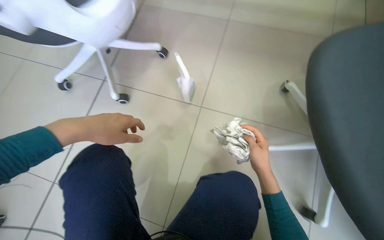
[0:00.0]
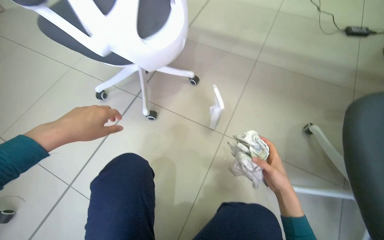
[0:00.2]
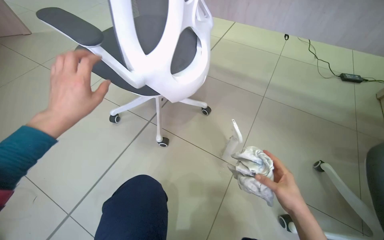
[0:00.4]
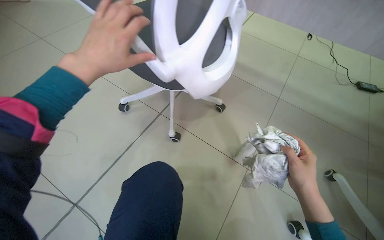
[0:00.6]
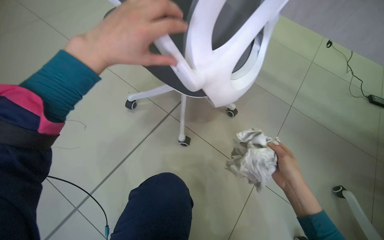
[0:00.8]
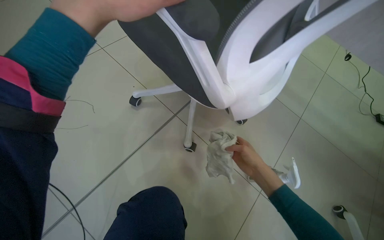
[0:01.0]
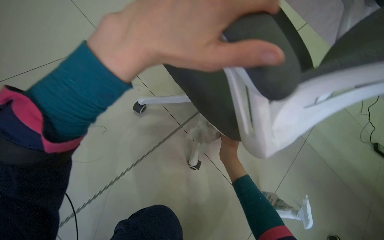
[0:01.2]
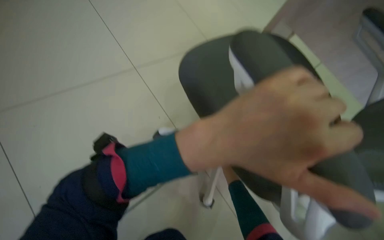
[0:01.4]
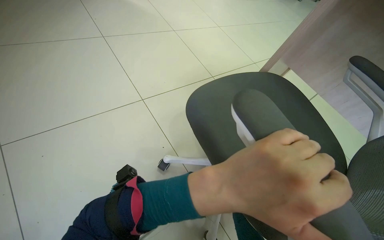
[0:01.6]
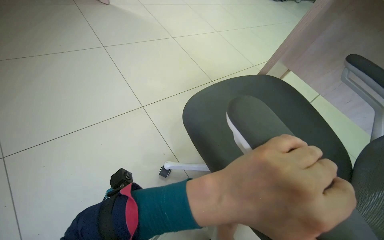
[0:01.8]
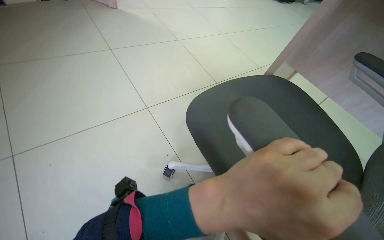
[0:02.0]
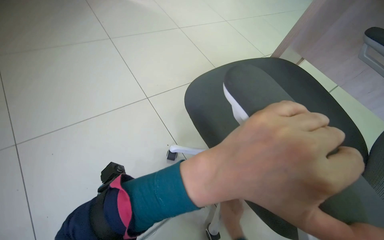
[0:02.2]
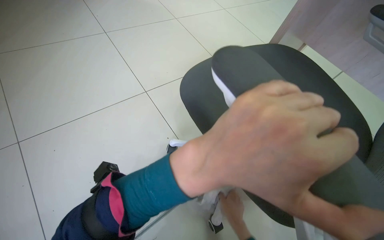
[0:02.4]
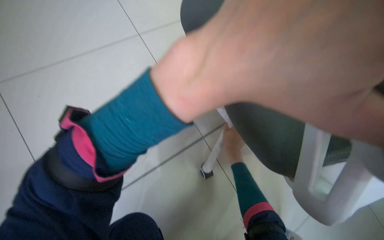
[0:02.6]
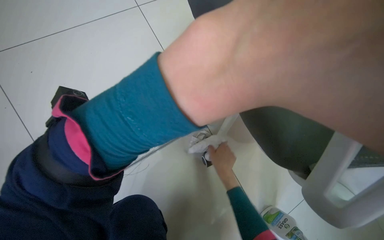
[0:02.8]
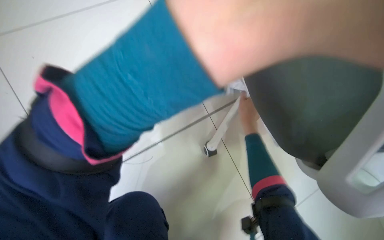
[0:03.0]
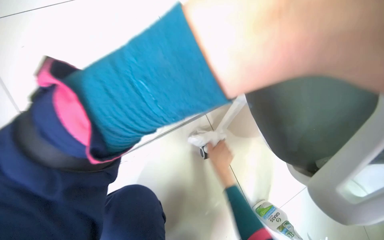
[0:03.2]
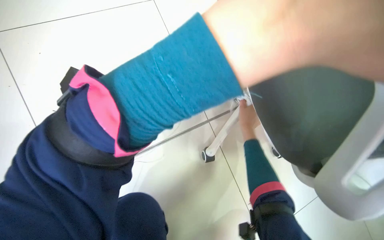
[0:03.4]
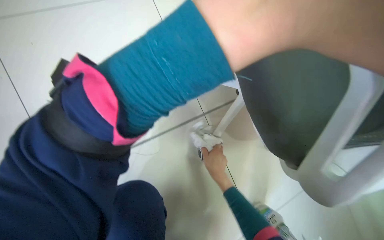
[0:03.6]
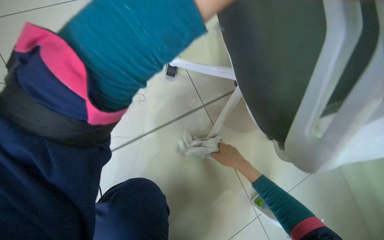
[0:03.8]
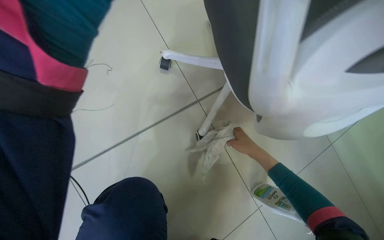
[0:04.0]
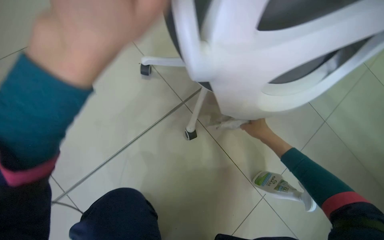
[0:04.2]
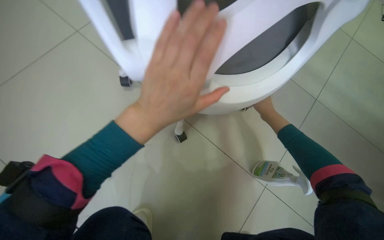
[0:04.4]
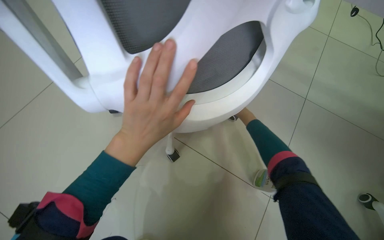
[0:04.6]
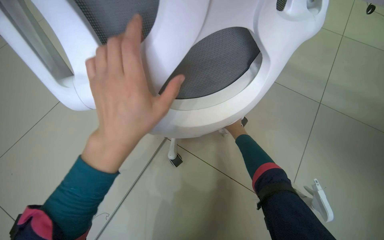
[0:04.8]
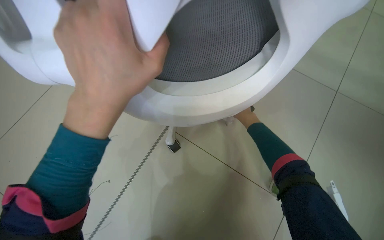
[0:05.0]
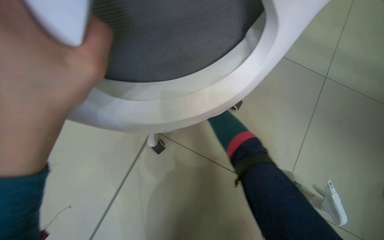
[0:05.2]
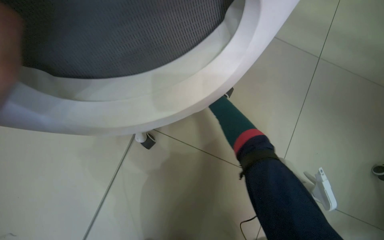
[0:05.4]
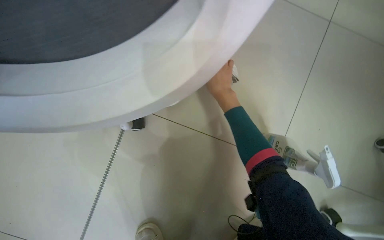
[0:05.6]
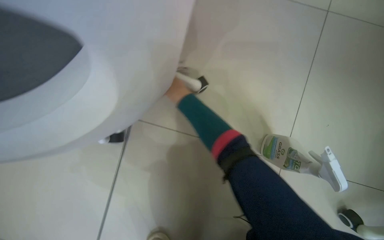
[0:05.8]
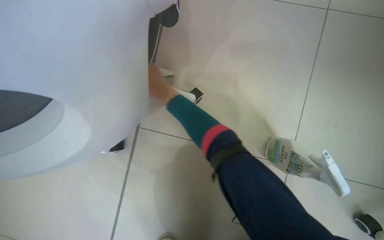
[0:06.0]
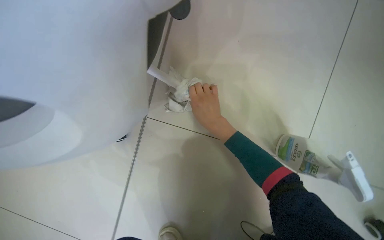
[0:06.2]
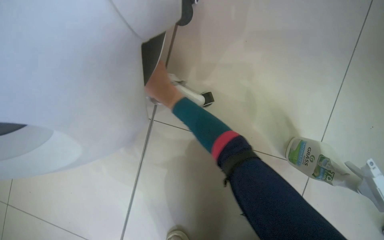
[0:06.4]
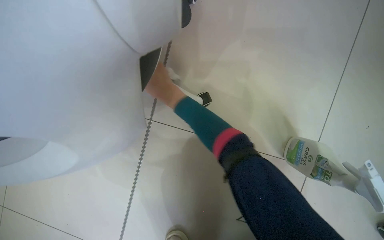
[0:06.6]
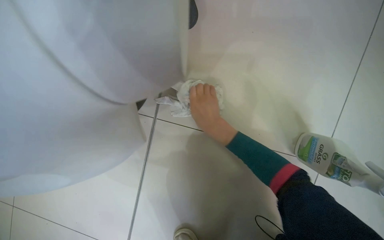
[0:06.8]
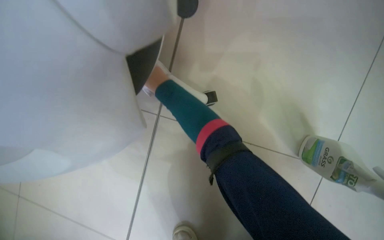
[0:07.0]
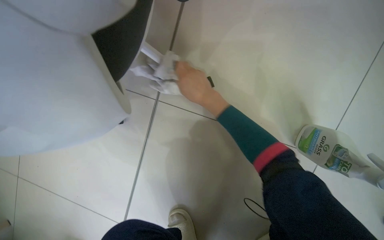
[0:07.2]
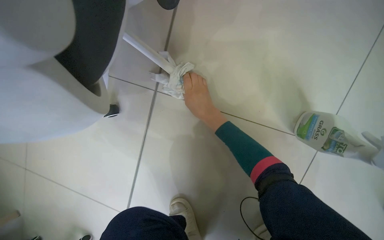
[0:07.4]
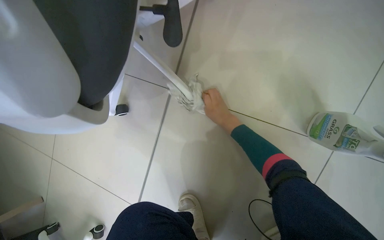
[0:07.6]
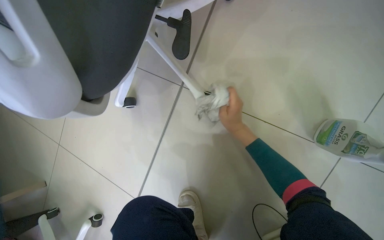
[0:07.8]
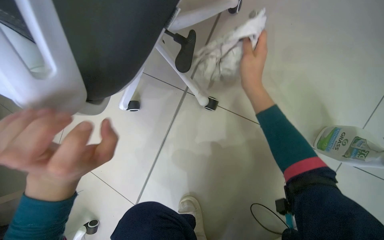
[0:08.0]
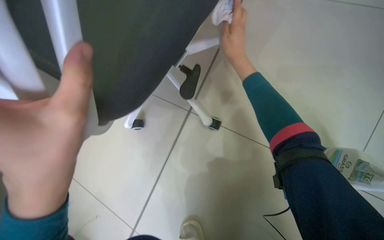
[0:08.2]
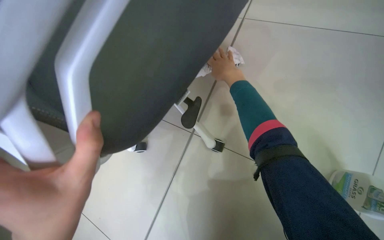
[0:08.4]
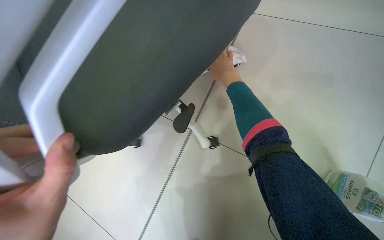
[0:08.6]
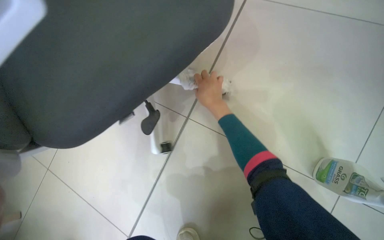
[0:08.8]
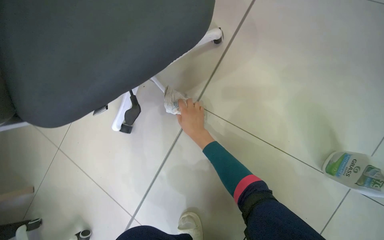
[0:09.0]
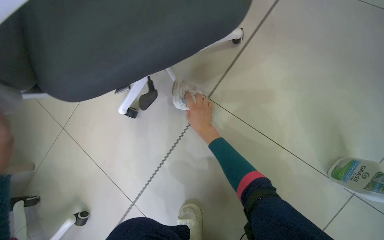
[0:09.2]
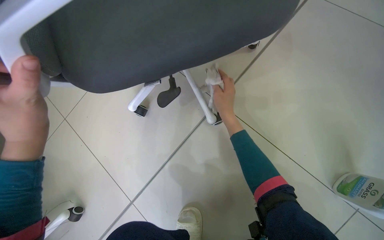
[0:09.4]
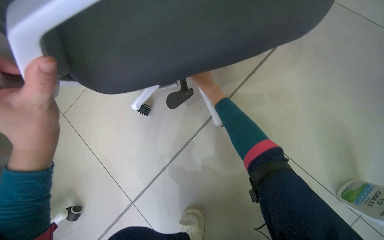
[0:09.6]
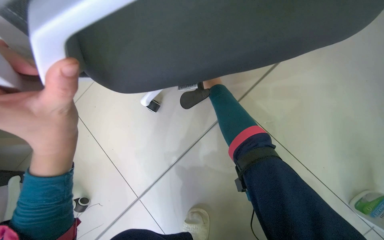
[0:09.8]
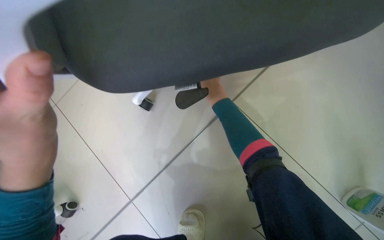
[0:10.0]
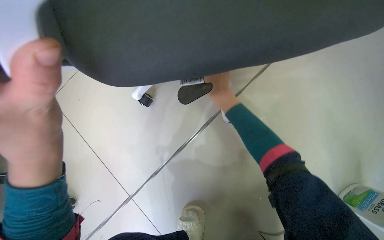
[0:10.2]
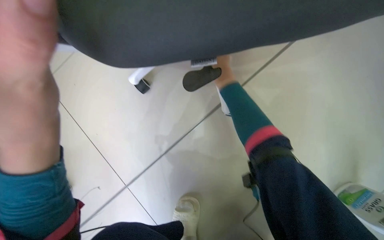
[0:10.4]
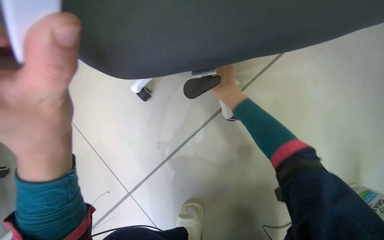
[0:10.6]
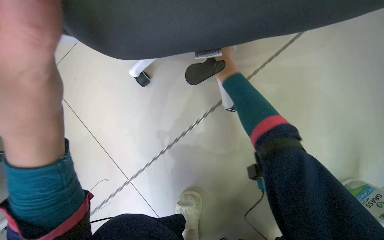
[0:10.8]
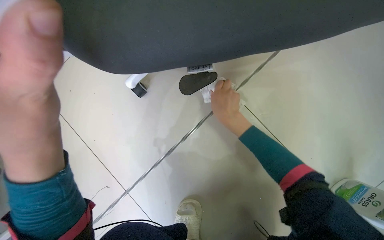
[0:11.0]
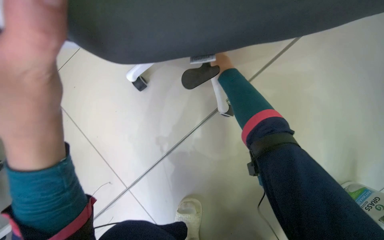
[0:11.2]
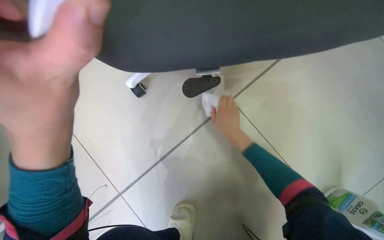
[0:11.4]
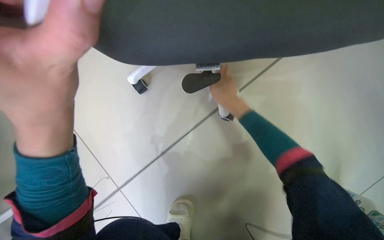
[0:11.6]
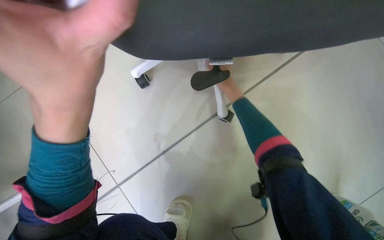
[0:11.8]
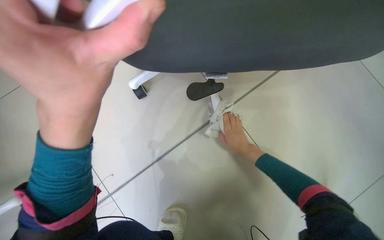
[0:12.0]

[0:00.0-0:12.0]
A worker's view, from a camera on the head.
Job: wiping surfaces.
The whole recording: Cleaning office chair. The worker cleans the base, wheels, seat, and back of office chairs with a cloth and spray, periodically rinsing the cloth in a bucket.
0:00.0 to 0:01.6: The camera is carried approximately 50 cm. The scene rotates clockwise by some 30 degrees.
0:04.4 to 0:06.0: The camera pitches upward, by roughly 15 degrees. The right hand shifts roughly 30 cm to the left.
0:06.0 to 0:07.6: The right hand goes left and right, some 15 cm each way, reversing 4 times.
0:07.6 to 0:09.0: The view tips upward by roughly 20 degrees. The right hand travels to the left by approximately 10 cm, and goes up the picture and returns, approximately 25 cm each way.
0:09.0 to 0:10.4: The right hand travels up the picture by about 10 cm, and reaches roughly 20 cm farther from the camera, then returns.
0:10.4 to 0:12.0: The right hand goes up and down the picture, approximately 25 cm each way, reversing 4 times.

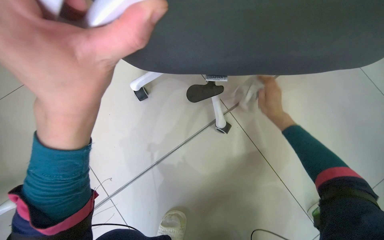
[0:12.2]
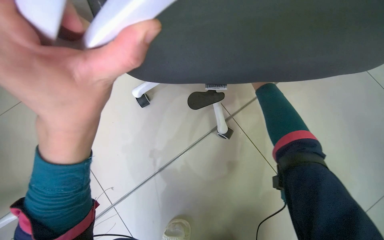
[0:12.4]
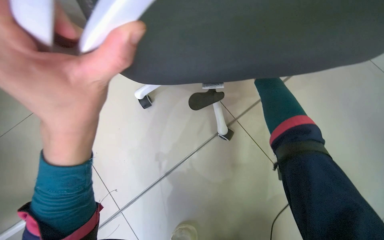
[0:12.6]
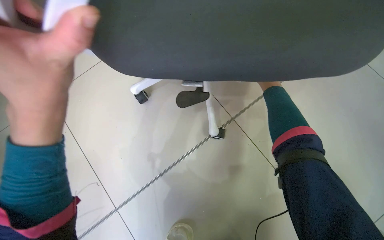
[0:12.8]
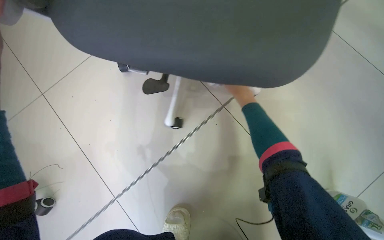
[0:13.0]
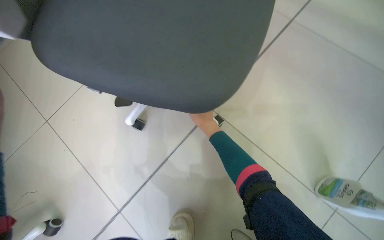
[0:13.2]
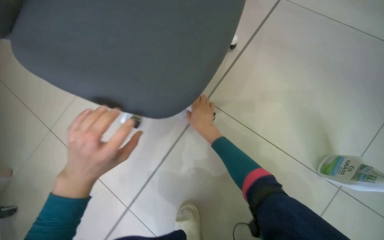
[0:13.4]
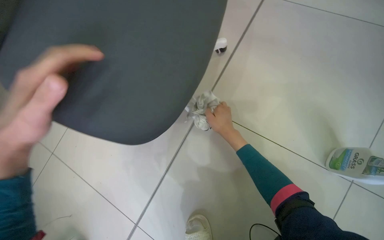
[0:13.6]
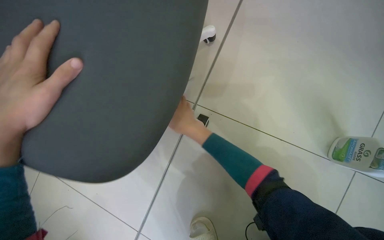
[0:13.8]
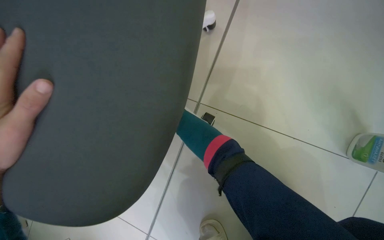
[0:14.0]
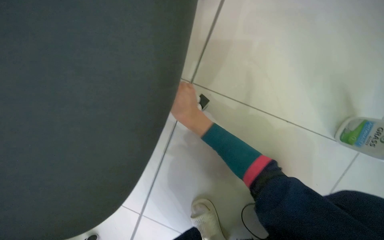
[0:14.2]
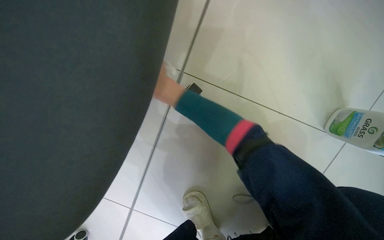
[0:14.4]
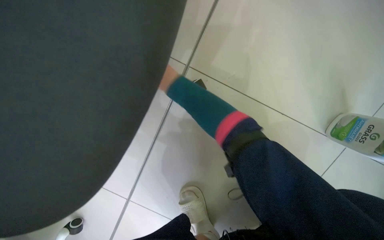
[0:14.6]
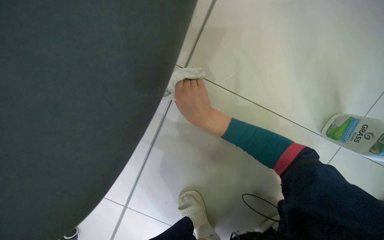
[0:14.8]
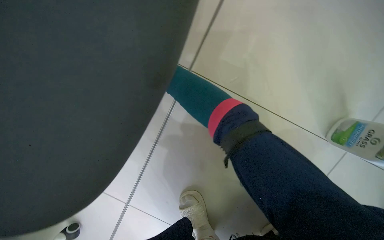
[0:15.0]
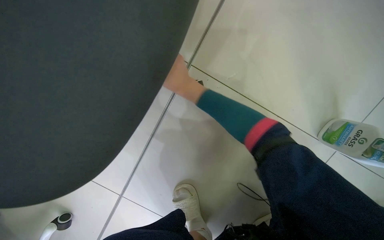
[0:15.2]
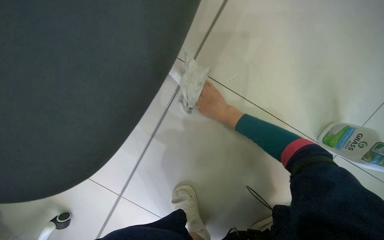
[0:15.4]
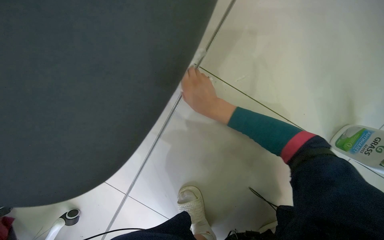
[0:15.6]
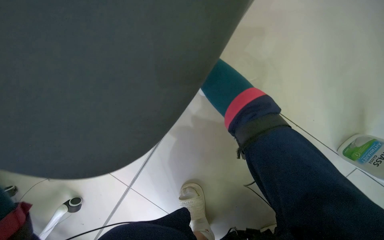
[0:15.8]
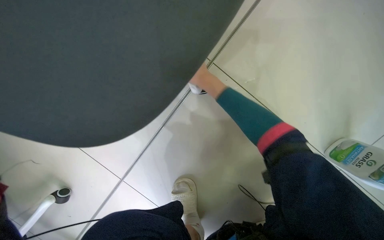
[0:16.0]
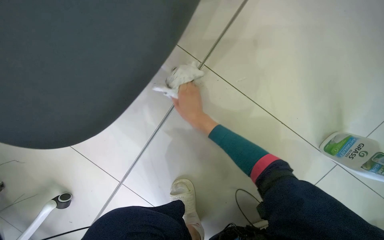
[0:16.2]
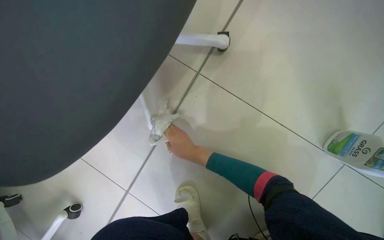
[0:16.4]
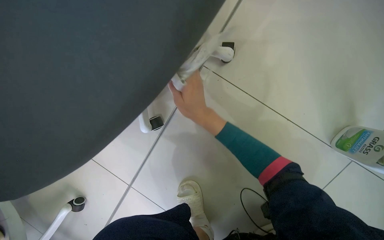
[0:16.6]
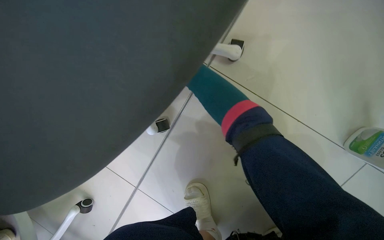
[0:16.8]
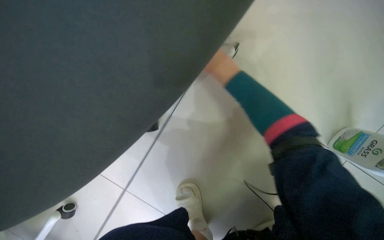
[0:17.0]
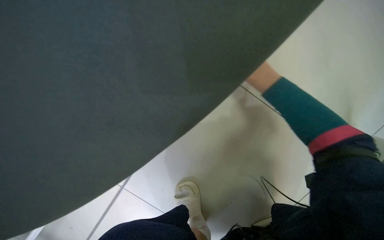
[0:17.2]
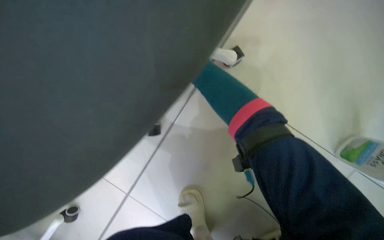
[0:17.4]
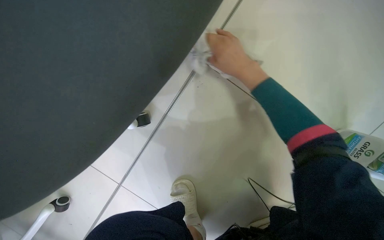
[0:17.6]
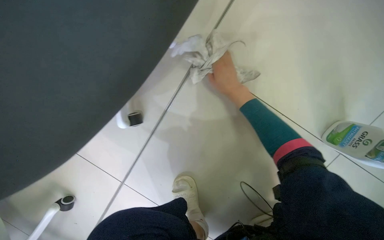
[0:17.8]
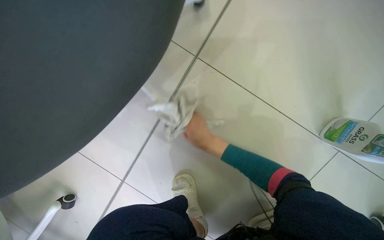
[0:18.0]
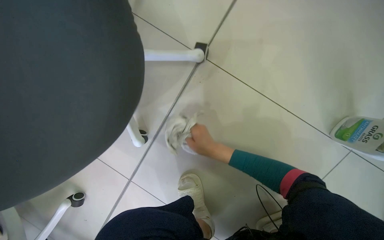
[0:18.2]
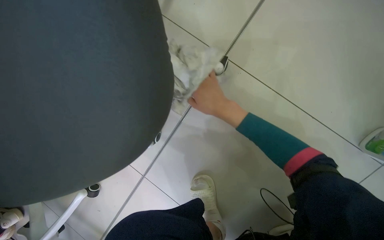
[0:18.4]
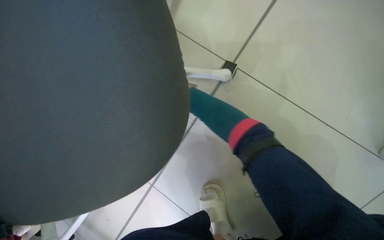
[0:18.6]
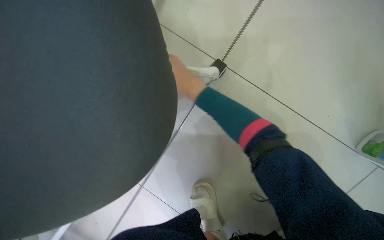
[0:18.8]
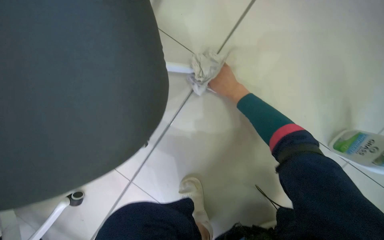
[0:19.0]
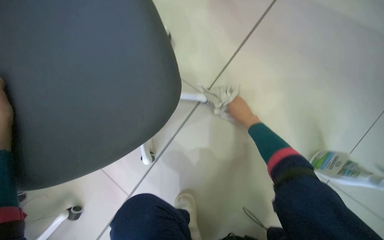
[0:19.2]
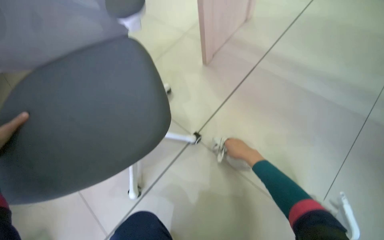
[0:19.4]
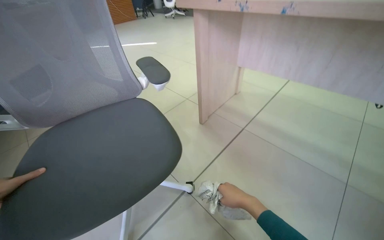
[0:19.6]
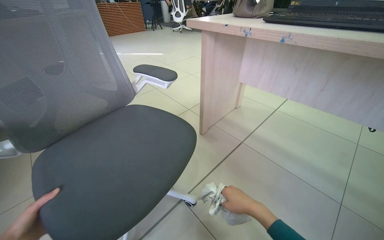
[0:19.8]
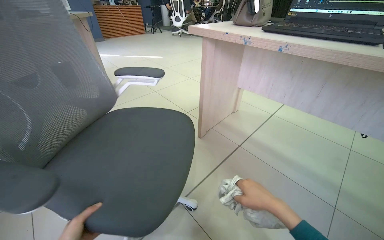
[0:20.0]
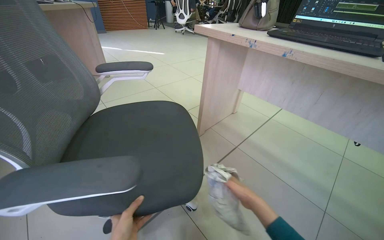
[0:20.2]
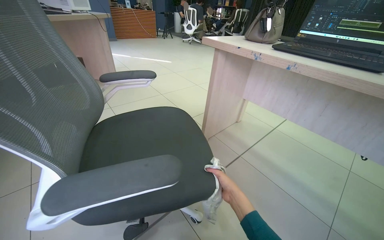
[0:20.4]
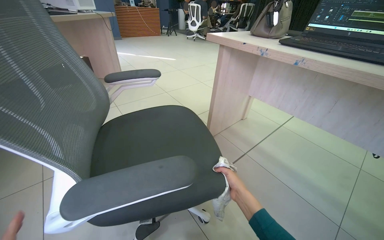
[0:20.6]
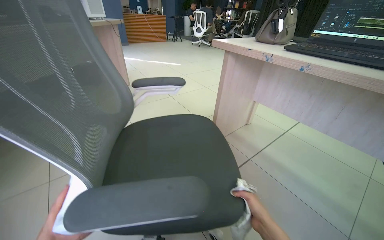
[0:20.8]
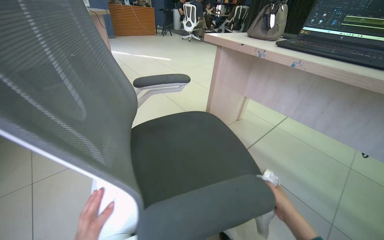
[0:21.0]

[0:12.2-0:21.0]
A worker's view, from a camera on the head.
Job: wiping surfaces.
The whole recording: Cleaning office chair. The worker cleans the base, wheels, seat, and back of office chairs with a cloth and spray, periodically rinsing the cloth in a bucket.
0:12.2 to 0:13.6: The right hand heads to the left, covering some 10 cm.
0:13.6 to 0:15.2: The view tilts about 20 degrees downward. The right hand goes nearer and farther, some 20 cm each way, reversing 4 times.
0:15.2 to 0:16.6: The right hand swings up and down the picture, roughly 25 cm each way, with 3 reversals.
0:16.6 to 0:18.0: The right hand shifts approximately 15 cm farther from the camera and down the picture.
0:18.0 to 0:19.6: The wearer looks about 30 degrees further upward.
0:19.6 to 0:21.0: The right hand is displaced to the right by approximately 10 cm.
